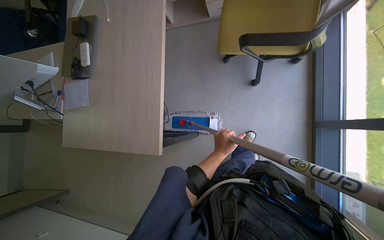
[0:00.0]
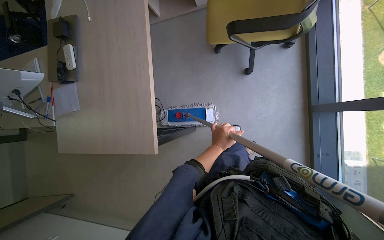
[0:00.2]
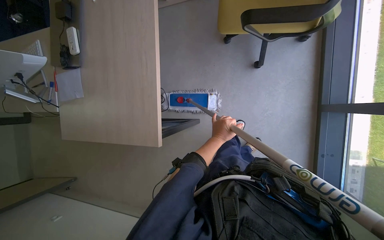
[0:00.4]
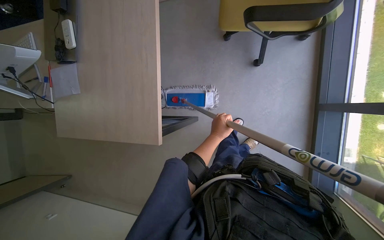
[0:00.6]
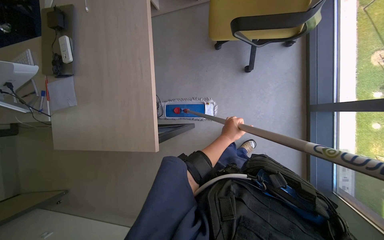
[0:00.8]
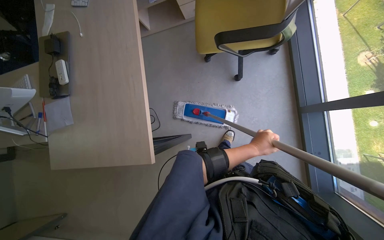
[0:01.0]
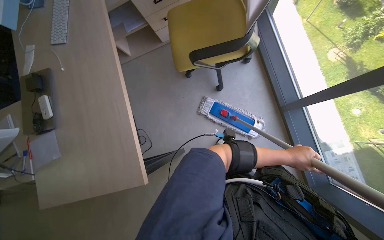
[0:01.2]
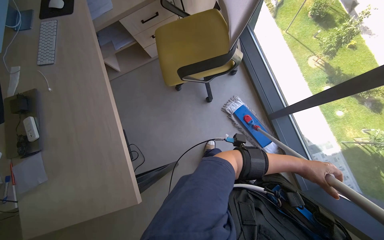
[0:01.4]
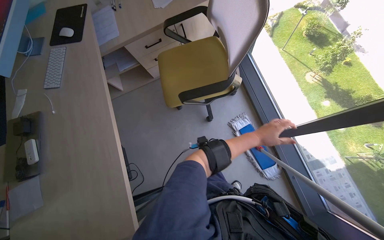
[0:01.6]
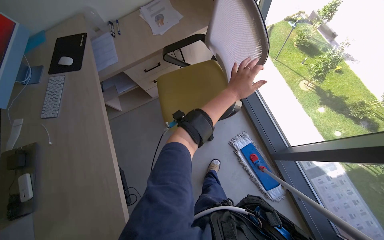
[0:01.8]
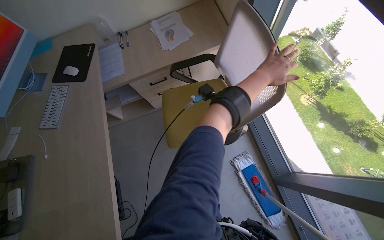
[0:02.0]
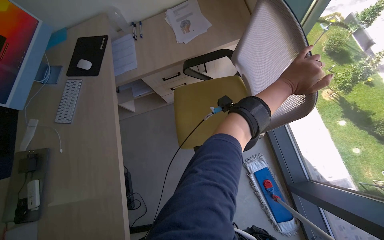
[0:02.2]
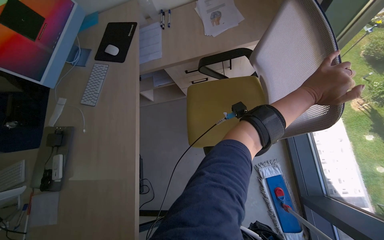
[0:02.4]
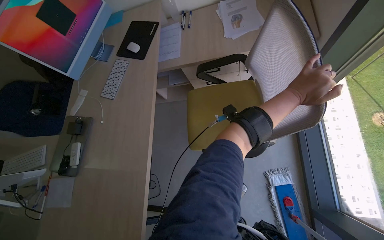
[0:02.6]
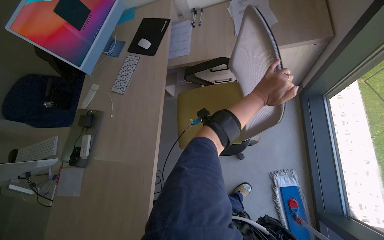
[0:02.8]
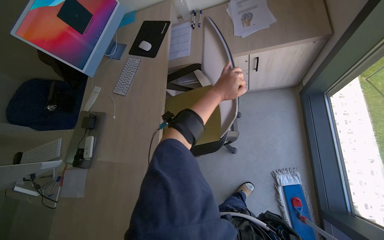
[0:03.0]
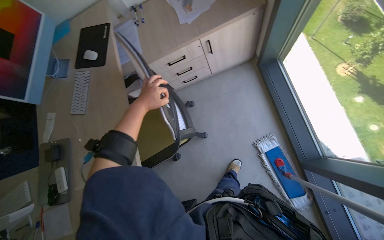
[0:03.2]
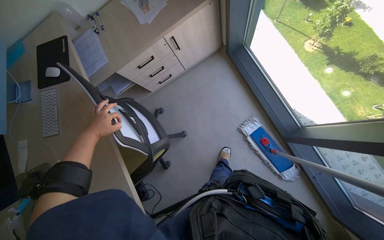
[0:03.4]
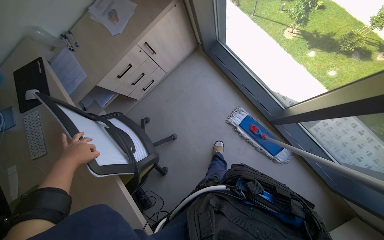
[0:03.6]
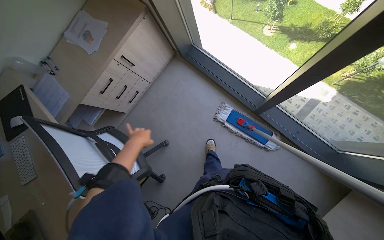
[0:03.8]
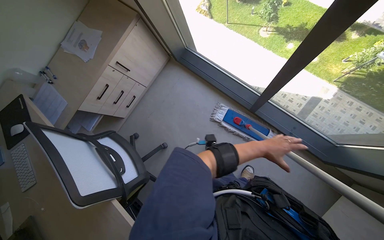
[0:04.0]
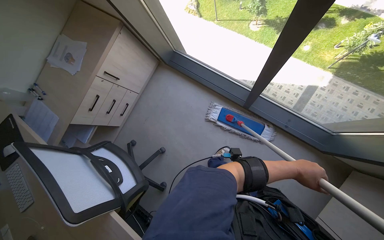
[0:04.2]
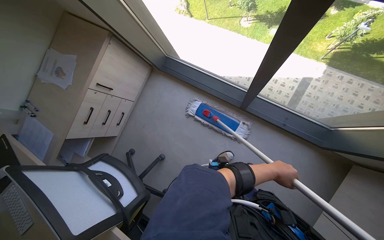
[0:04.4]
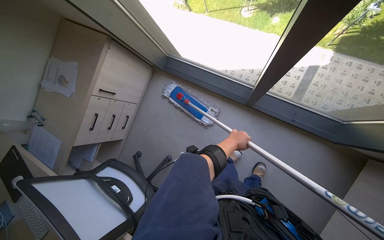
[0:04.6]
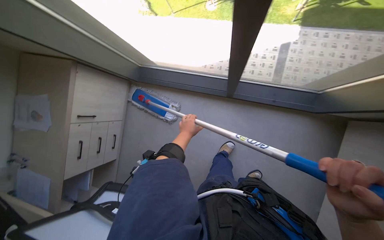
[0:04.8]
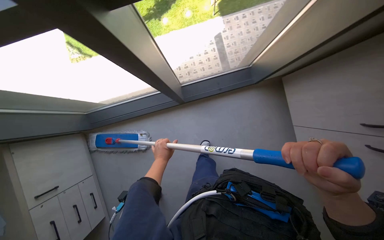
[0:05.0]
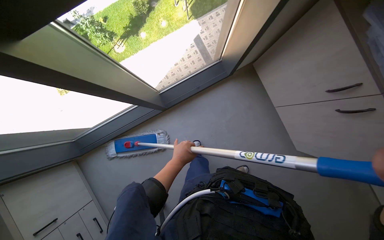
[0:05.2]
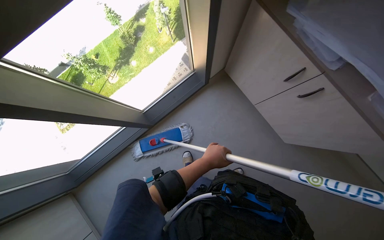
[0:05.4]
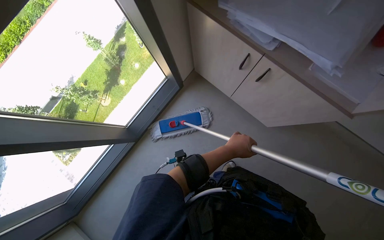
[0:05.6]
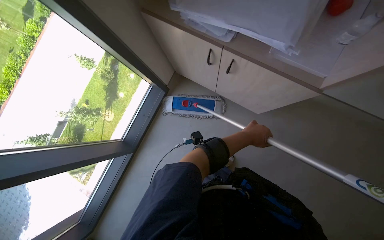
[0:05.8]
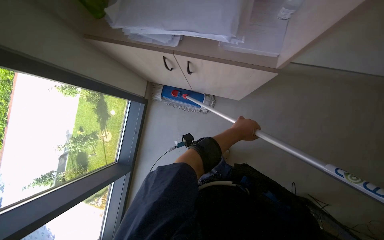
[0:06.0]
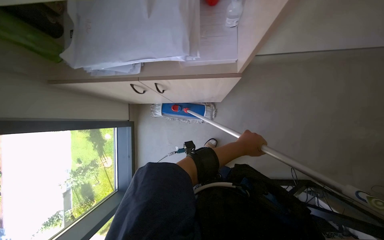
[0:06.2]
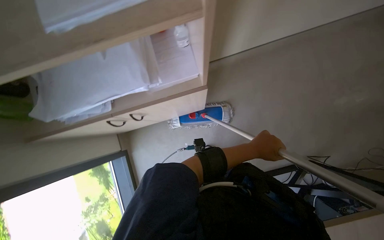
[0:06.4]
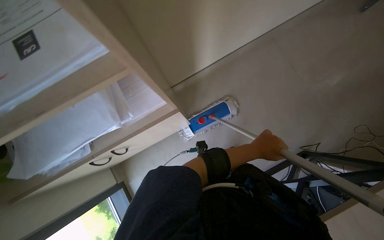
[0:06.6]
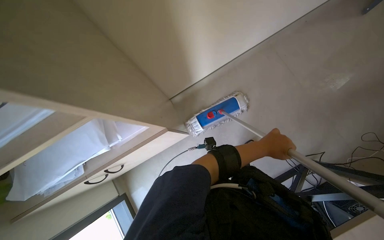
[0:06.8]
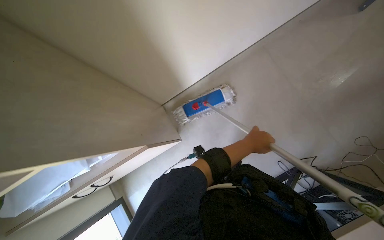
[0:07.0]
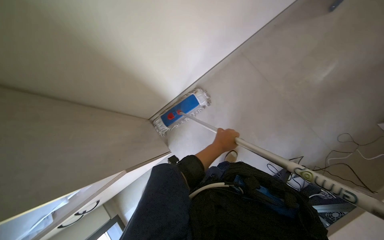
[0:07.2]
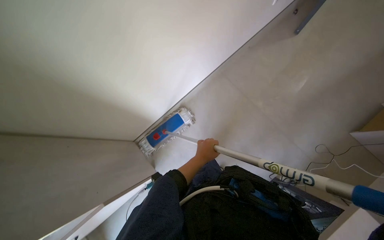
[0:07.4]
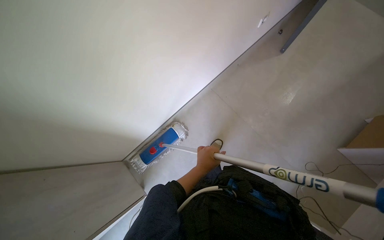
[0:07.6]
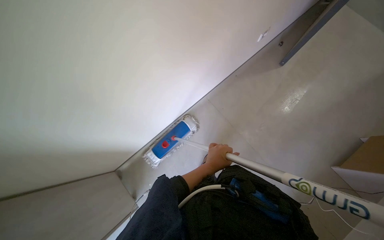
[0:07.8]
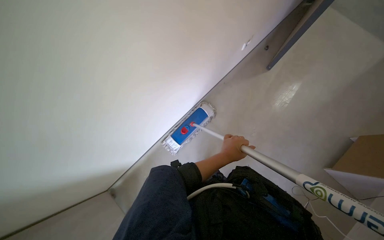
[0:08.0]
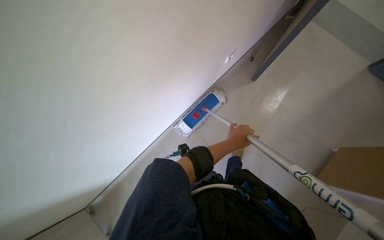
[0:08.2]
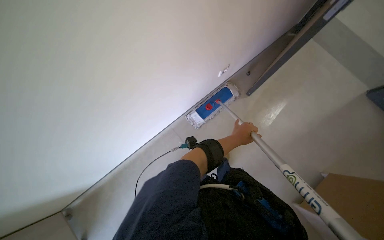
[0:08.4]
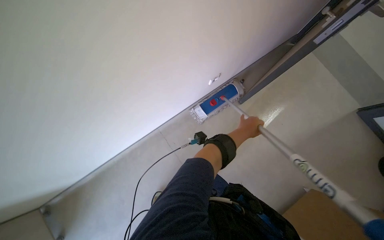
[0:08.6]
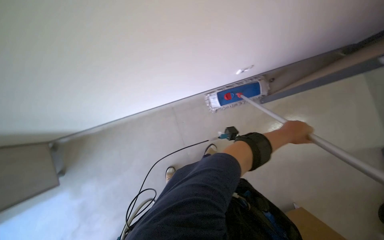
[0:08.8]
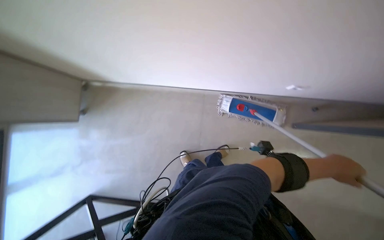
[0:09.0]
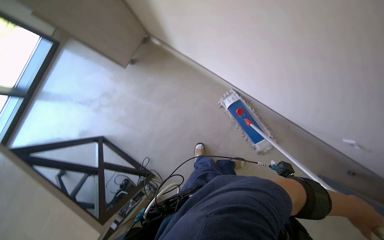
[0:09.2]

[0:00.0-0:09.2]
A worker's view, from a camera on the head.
Job: mopping floor.
The whole recording: Mopping office floor. The worker mops the floor in the office using a flat mop.
0:00.0 to 0:01.6: The view tips upward by approximately 15 degrees.
0:01.6 to 0:03.0: The wearer looks approximately 25 degrees further to the left.
0:03.0 to 0:04.6: The wearer's head swings about 65 degrees to the right.
0:04.6 to 0:06.2: The camera is carried some 60 cm. The head rotates about 110 degrees to the right.
0:06.2 to 0:07.6: The head travels about 70 cm. The camera pitches upward, by approximately 15 degrees. Everything in view rotates some 40 degrees counterclockwise.
0:07.6 to 0:09.2: The view tilts about 15 degrees downward. The left hand is displaced to the right and nearer to the camera by about 35 cm.

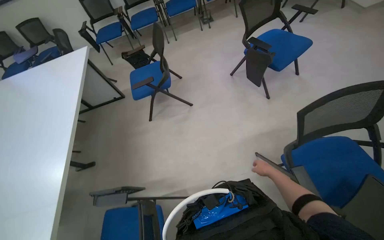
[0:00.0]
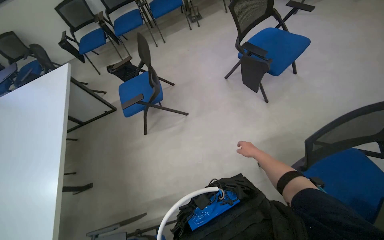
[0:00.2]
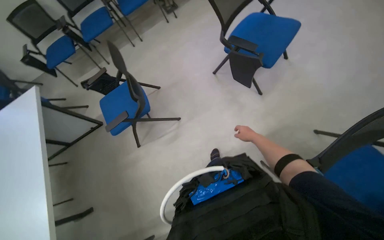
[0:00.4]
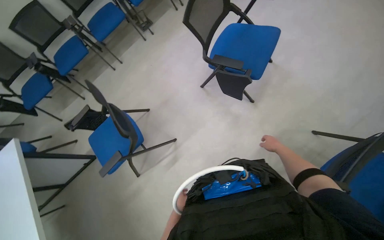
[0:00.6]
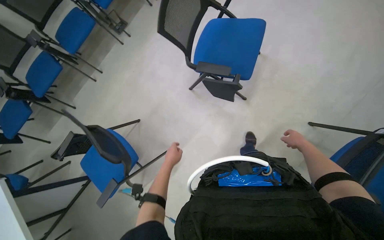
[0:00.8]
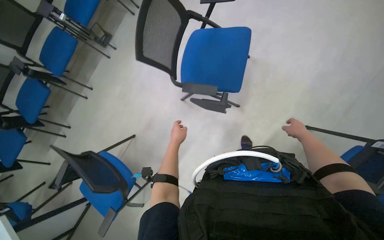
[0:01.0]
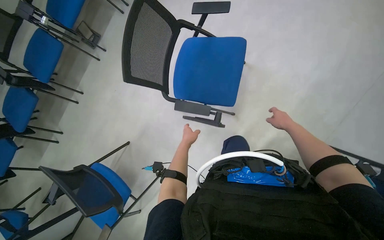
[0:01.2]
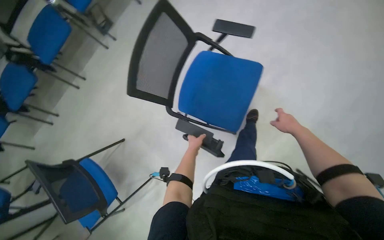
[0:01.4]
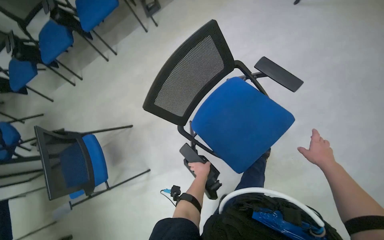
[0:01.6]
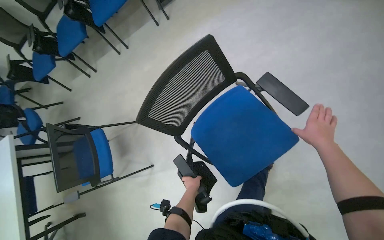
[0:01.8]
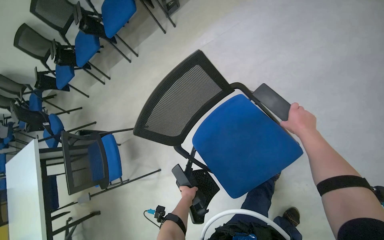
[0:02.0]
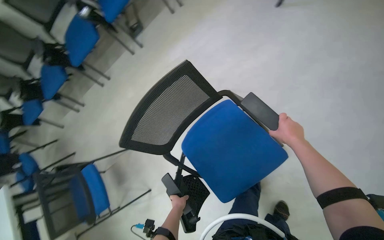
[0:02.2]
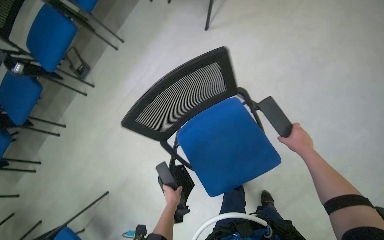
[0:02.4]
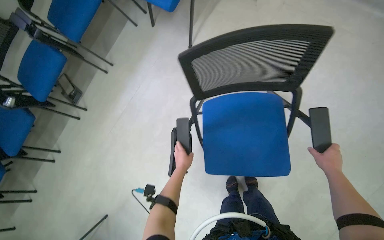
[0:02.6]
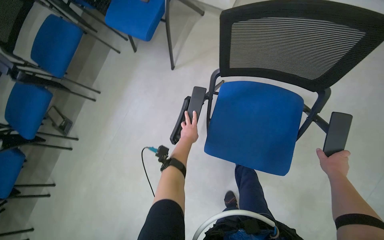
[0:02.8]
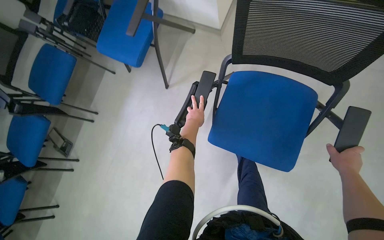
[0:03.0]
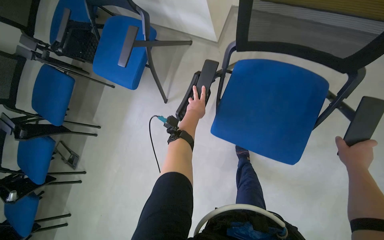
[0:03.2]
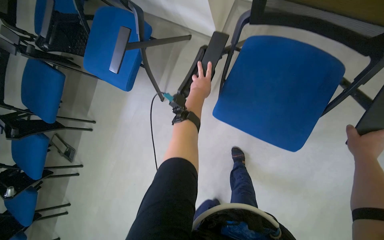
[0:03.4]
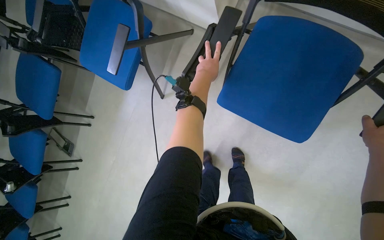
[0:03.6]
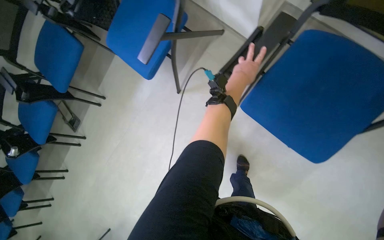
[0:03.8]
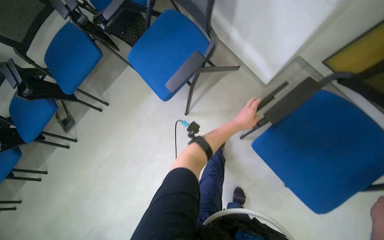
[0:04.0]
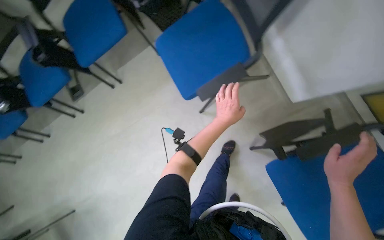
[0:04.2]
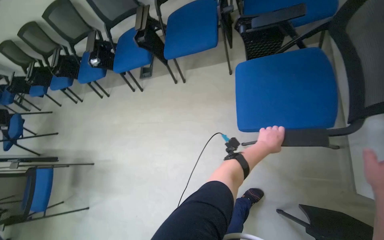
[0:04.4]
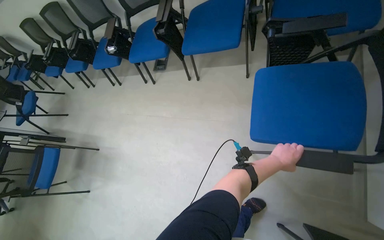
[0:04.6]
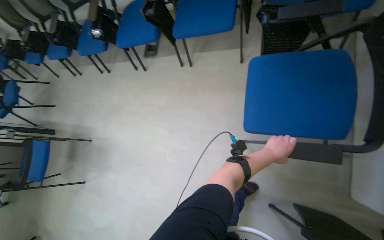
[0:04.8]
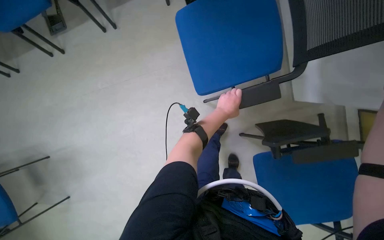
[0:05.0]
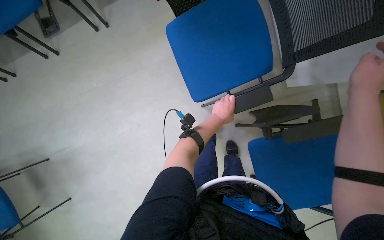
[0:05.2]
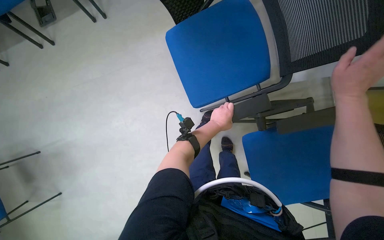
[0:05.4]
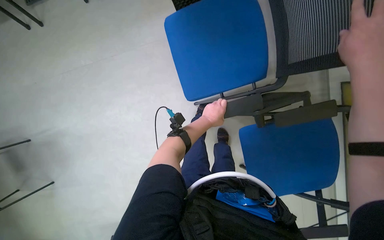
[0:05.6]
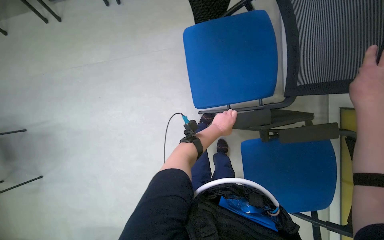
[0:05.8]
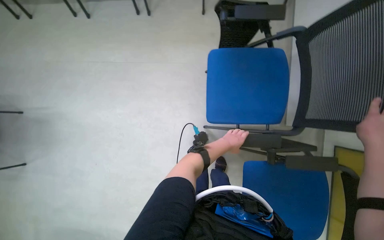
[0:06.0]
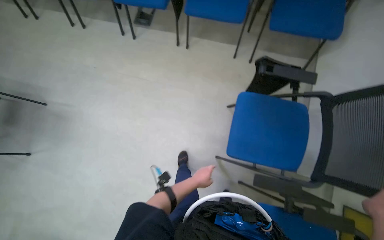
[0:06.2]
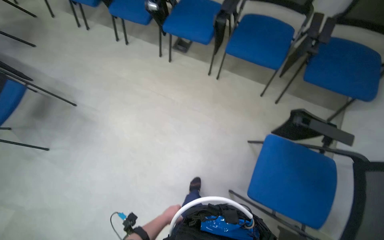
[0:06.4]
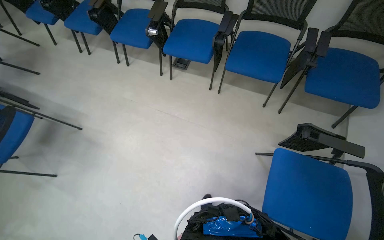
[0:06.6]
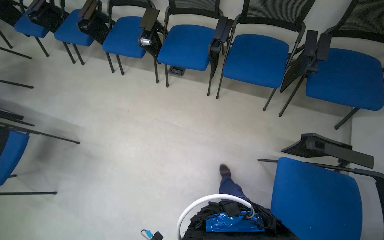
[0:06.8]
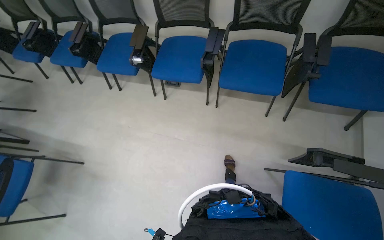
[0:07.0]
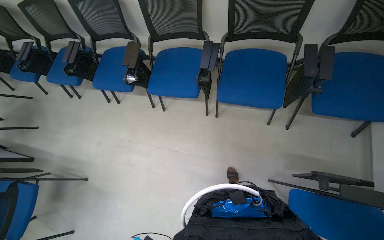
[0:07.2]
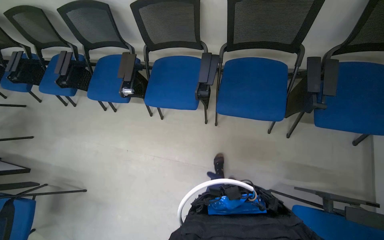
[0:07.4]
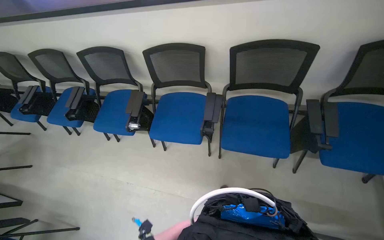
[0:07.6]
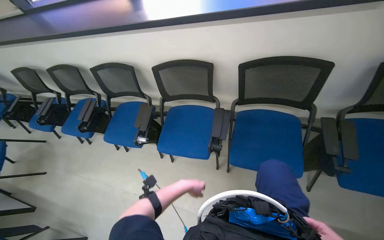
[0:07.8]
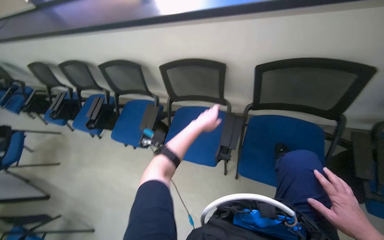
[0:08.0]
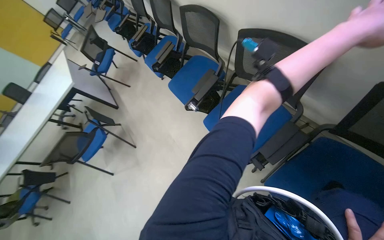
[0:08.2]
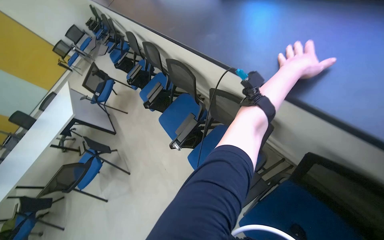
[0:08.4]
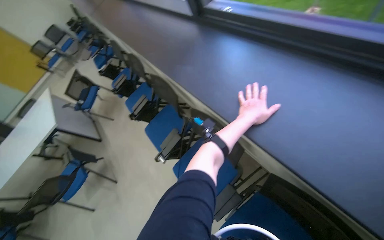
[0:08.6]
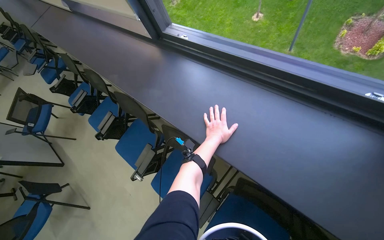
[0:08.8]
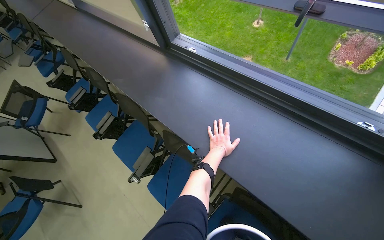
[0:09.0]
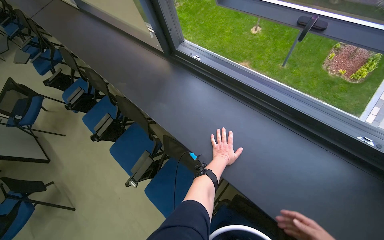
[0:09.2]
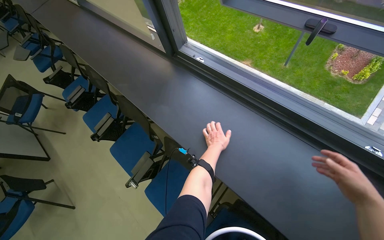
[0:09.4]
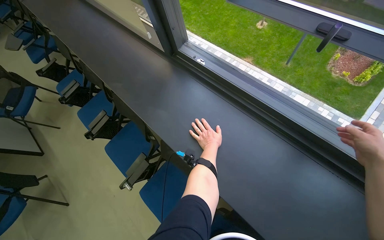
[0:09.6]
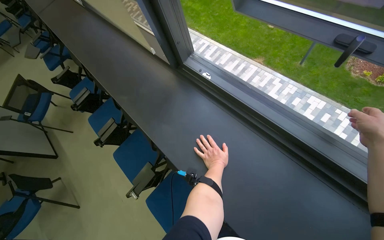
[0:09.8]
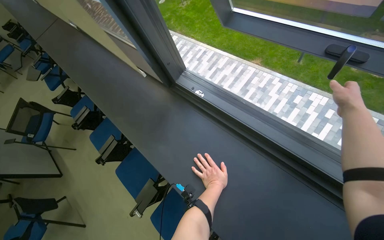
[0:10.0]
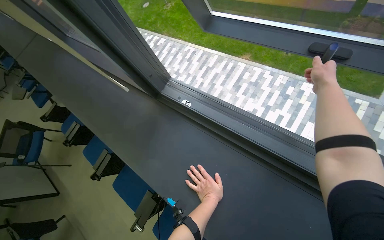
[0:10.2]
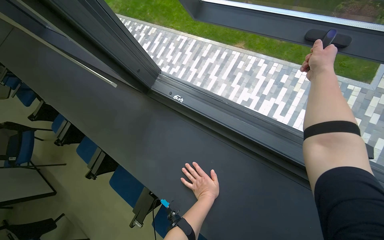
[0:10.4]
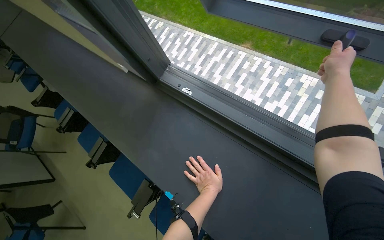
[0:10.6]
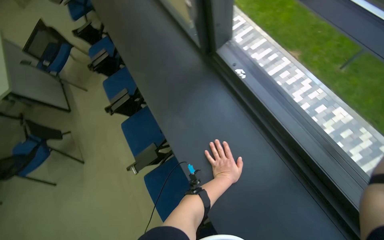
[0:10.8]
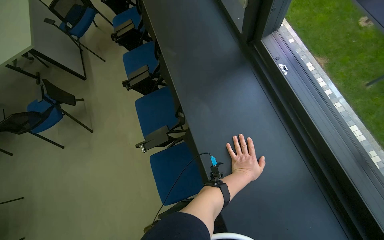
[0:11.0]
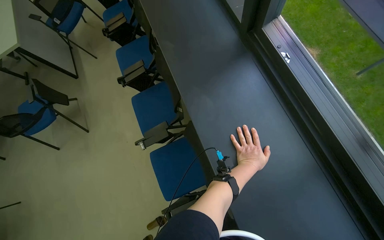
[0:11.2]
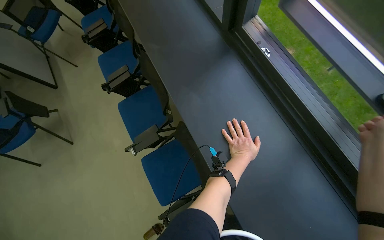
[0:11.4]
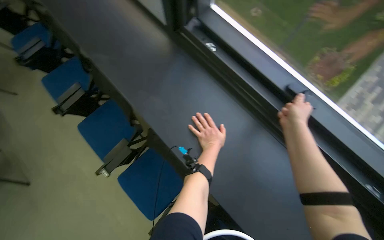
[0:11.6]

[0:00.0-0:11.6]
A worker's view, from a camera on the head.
Job: organizing items.
The whole recording: Arranging office chairs. Arranges office chairs by flipping down their writing surfaces.
0:00.0 to 0:01.4: The head travels approximately 1 m. The view tips downward by about 15 degrees. The scene turns about 30 degrees counterclockwise in the picture.
0:01.4 to 0:02.8: The wearer moves some 50 cm. The view tips upward by some 15 degrees.
0:02.8 to 0:04.4: The camera travels roughly 80 cm. The view tips downward by roughly 15 degrees. Everything in view rotates about 35 degrees clockwise.
0:04.4 to 0:05.8: The view pans to the right by roughly 15 degrees. The camera pitches downward, by approximately 25 degrees.
0:05.8 to 0:07.2: The camera is carried about 70 cm. The wearer looks about 20 degrees further upward.
0:07.2 to 0:08.8: The camera travels about 90 cm. The head rotates approximately 20 degrees to the left.
0:10.2 to 0:11.6: The view tilts approximately 10 degrees downward.
